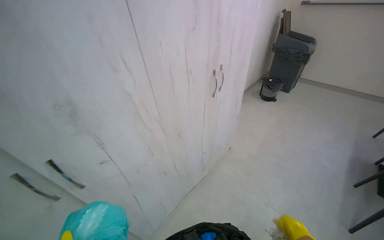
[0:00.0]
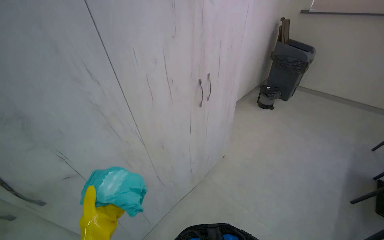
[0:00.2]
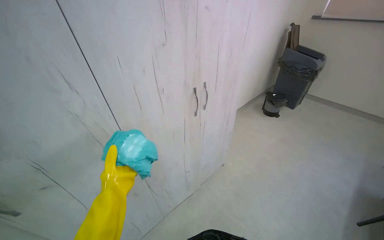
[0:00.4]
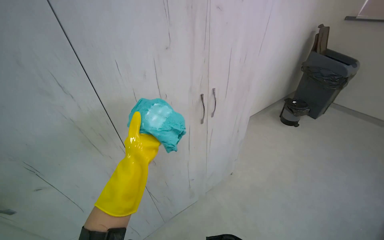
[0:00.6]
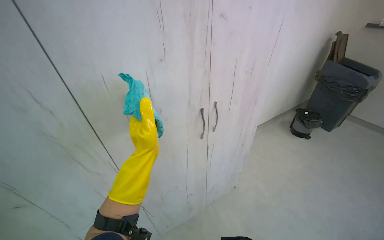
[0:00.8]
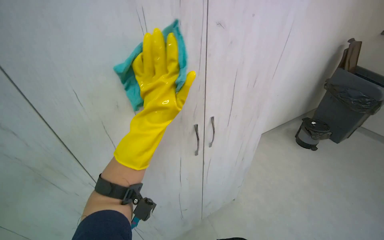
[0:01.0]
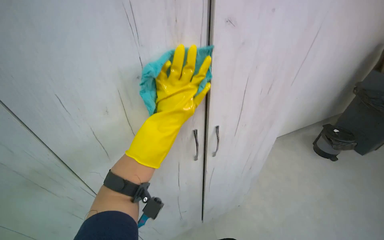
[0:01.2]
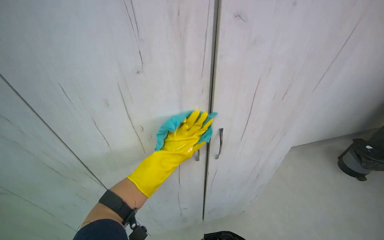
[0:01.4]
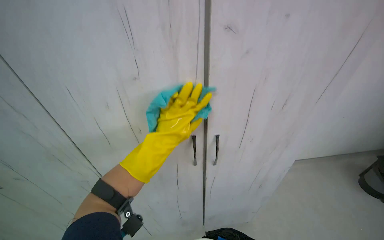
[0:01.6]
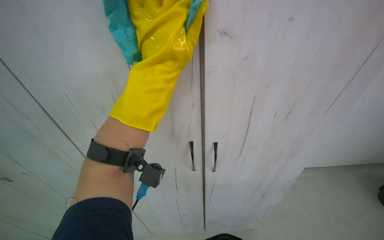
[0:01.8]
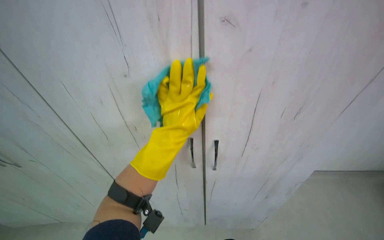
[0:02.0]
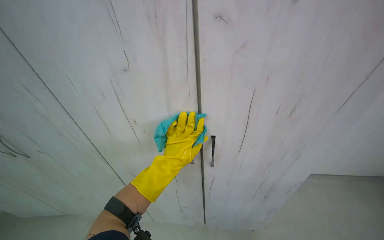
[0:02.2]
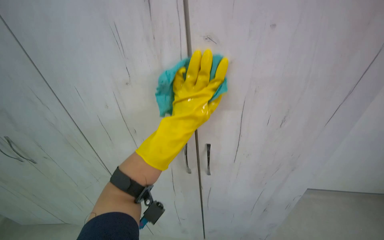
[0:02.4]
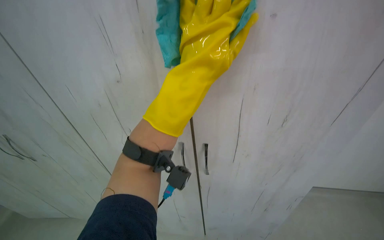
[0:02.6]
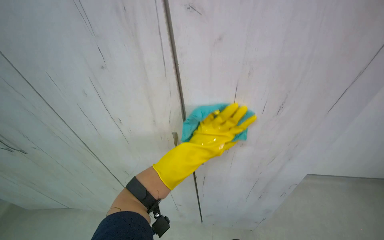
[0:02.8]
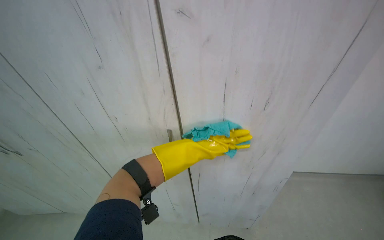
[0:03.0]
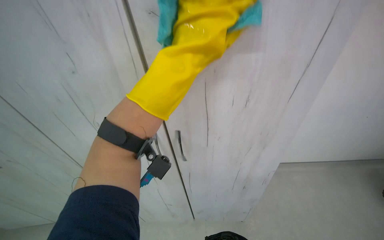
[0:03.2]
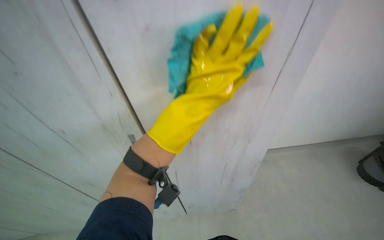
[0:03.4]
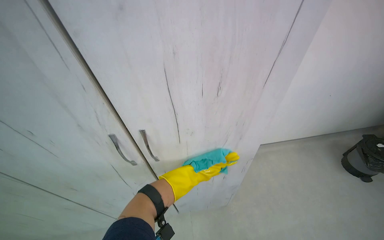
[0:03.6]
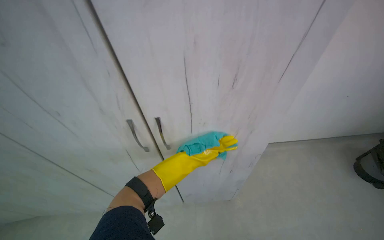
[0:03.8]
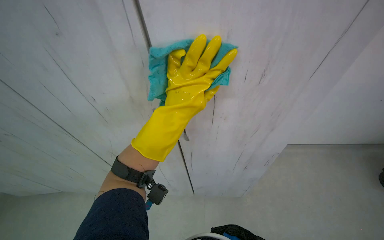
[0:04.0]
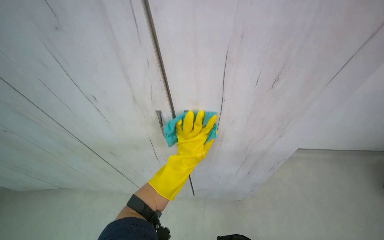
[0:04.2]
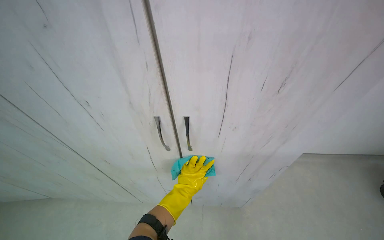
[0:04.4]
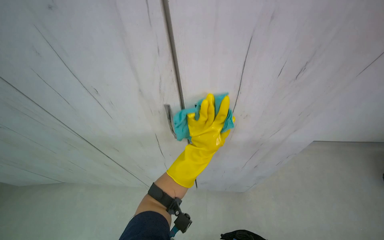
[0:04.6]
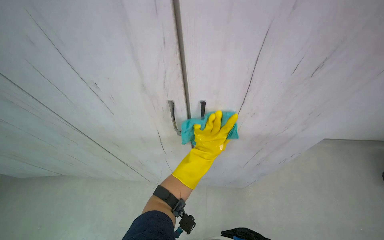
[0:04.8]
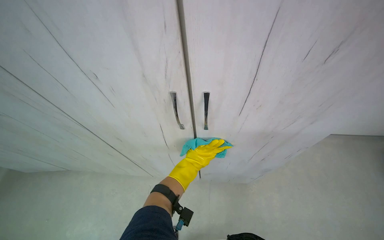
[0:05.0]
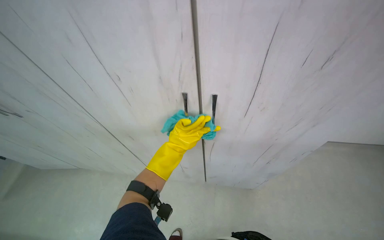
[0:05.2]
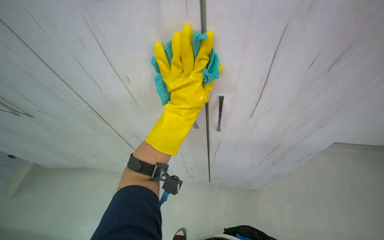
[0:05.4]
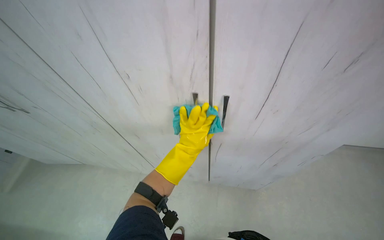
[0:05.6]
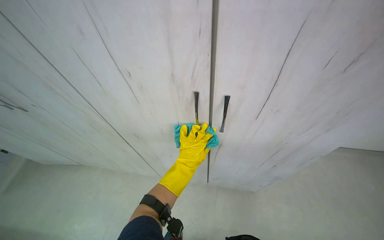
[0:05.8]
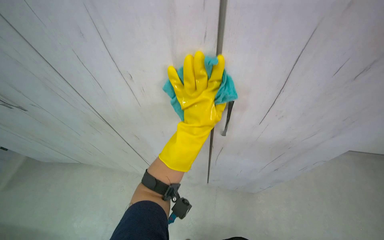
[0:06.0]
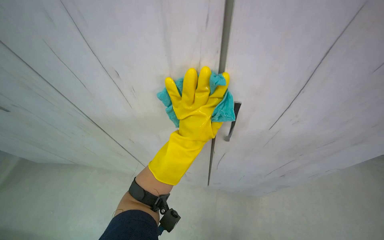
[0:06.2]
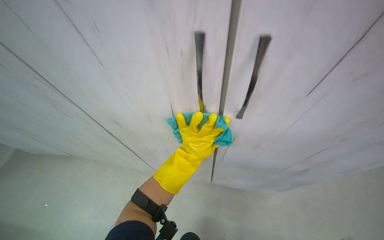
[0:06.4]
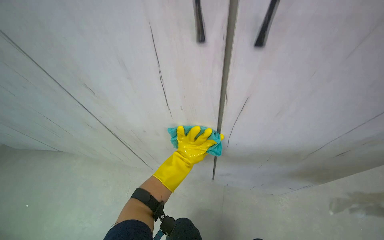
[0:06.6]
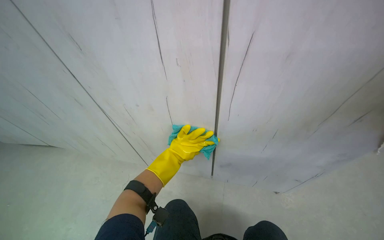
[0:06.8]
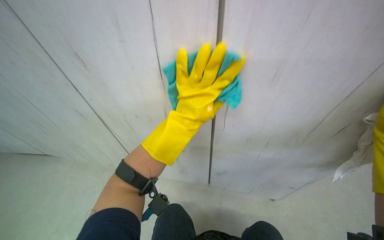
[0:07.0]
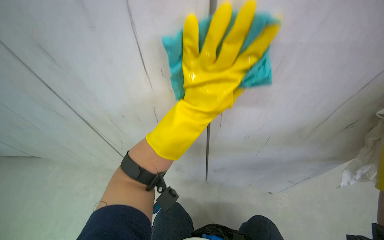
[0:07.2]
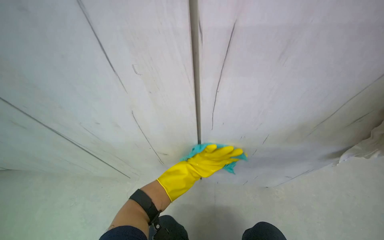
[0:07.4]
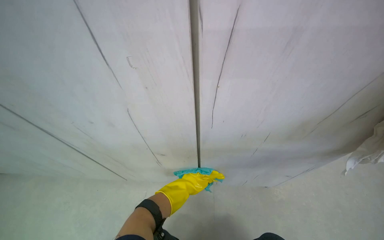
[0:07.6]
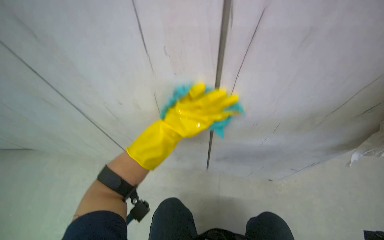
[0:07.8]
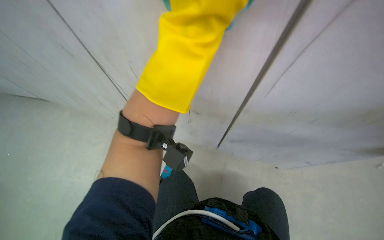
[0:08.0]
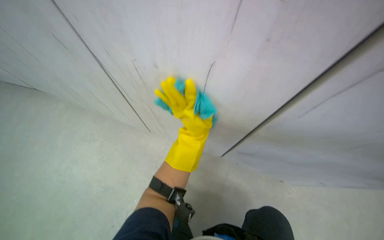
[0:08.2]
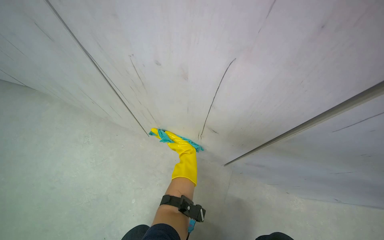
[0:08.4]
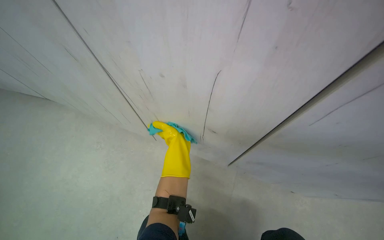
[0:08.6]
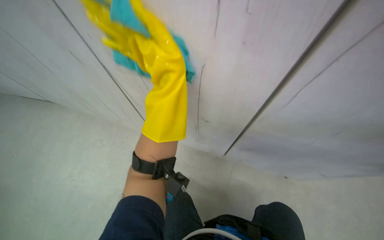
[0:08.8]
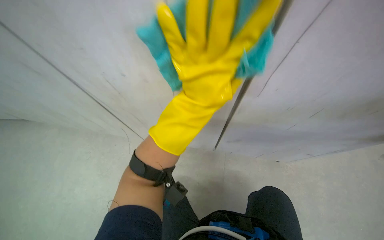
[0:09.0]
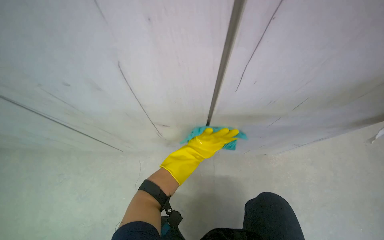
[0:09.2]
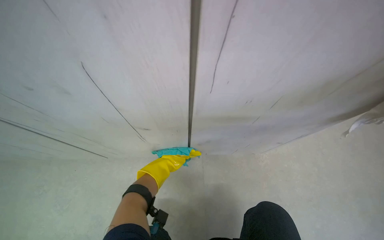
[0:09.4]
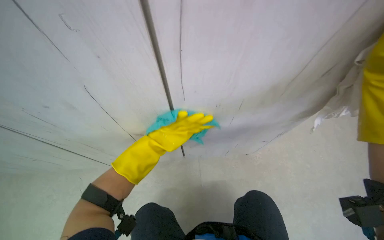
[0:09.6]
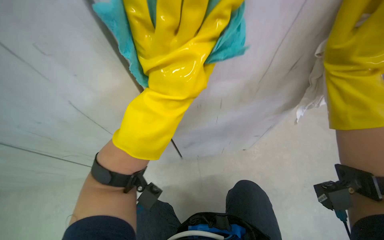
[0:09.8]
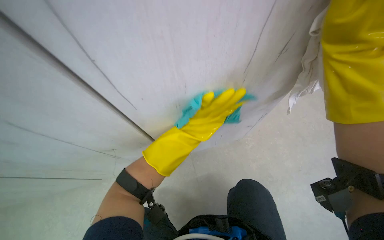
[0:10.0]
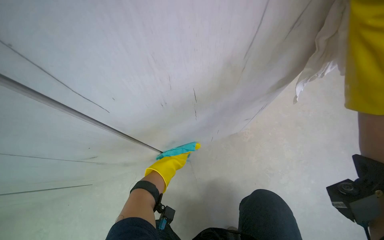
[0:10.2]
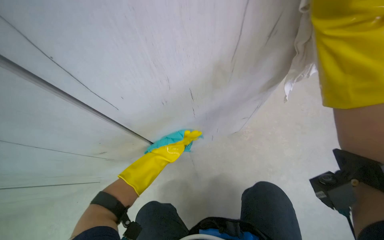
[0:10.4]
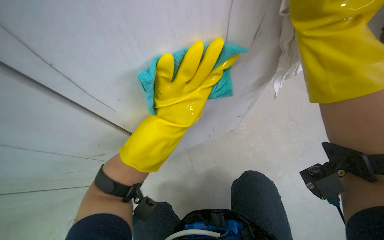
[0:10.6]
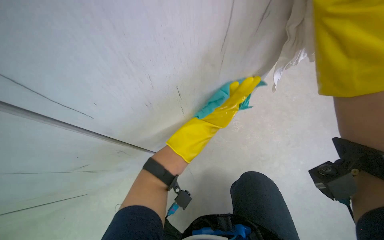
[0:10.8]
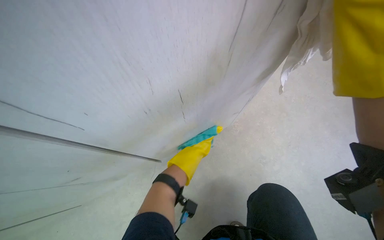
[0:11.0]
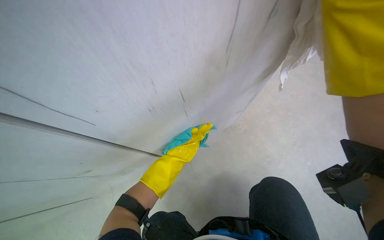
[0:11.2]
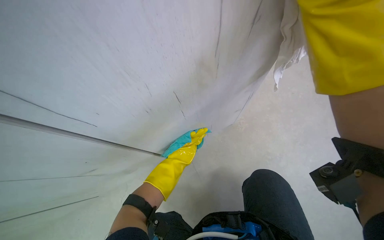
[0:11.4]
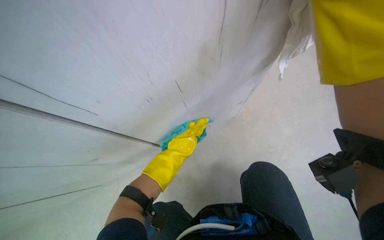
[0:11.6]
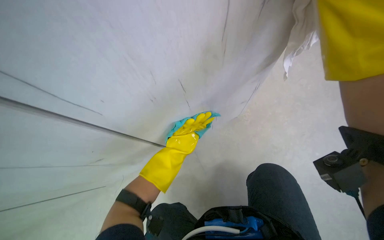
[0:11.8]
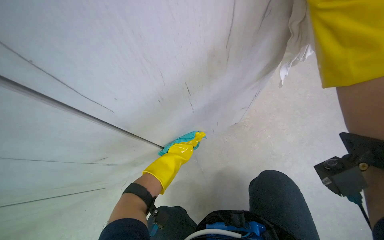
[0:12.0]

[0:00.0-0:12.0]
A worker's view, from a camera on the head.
Job: cleaning kitchen.
The whole recording: Wiping kitchen cabinets exterior. The worker wipes the exterior of the kitchen cabinets with a cloth.
0:00.0 to 0:01.6: The wearer moves approximately 60 cm. The wearer looks approximately 35 degrees further to the left.
0:01.6 to 0:03.0: The camera sweeps to the left, by about 30 degrees. The wearer looks approximately 20 degrees further downward.
0:04.4 to 0:06.0: The left hand moves up the picture and nearer to the camera, about 20 cm.
0:06.0 to 0:07.6: The camera is aimed approximately 20 degrees further to the right. The left hand is displaced farther from the camera and down the picture by about 10 cm.
0:07.6 to 0:09.0: The view tips downward by approximately 15 degrees. The left hand swings up and down the picture, roughly 40 cm each way, with 2 reversals.
0:09.0 to 0:10.4: The camera pitches downward, by roughly 15 degrees. The left hand moves nearer and farther over roughly 40 cm, changing direction 3 times.
0:10.4 to 0:12.0: The left hand goes nearer and farther, approximately 30 cm each way, reversing 2 times.

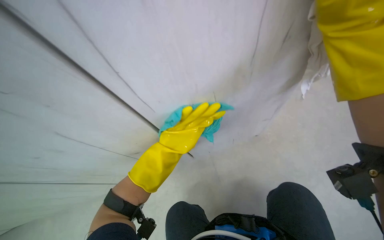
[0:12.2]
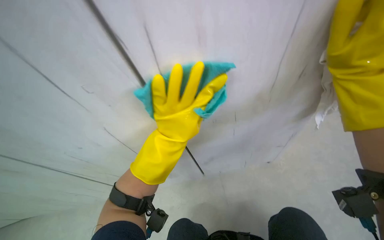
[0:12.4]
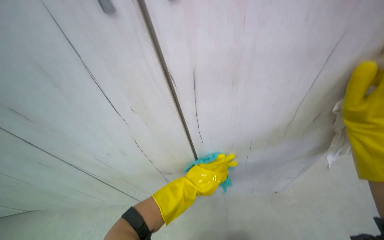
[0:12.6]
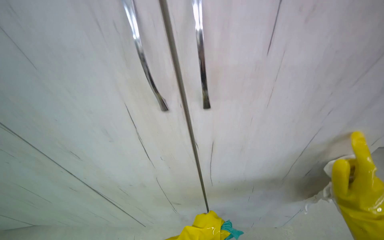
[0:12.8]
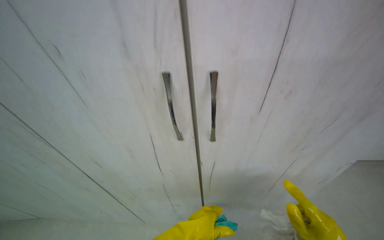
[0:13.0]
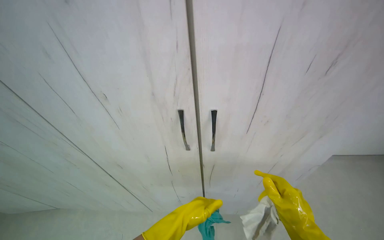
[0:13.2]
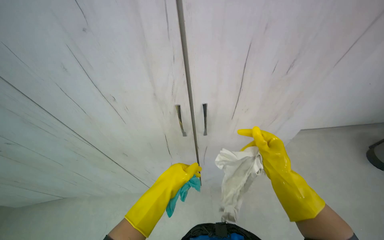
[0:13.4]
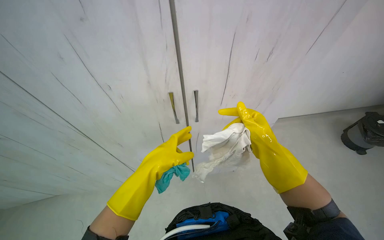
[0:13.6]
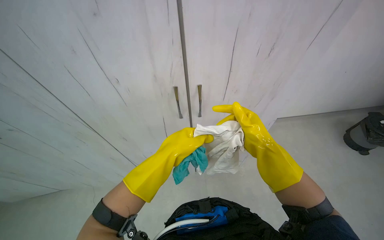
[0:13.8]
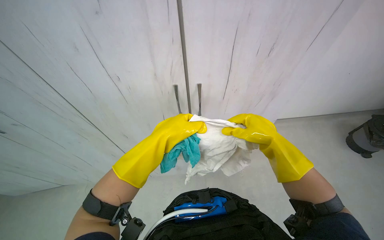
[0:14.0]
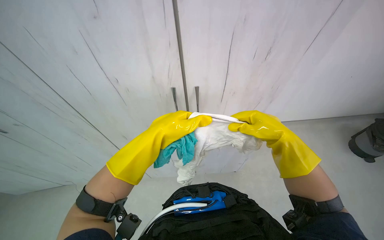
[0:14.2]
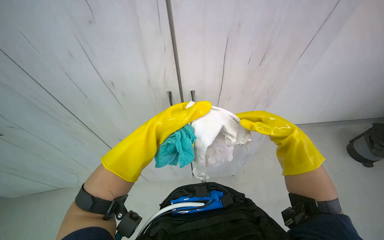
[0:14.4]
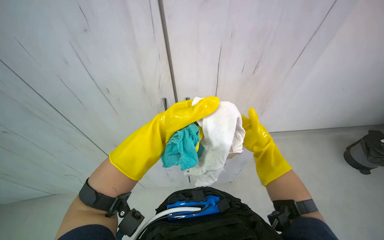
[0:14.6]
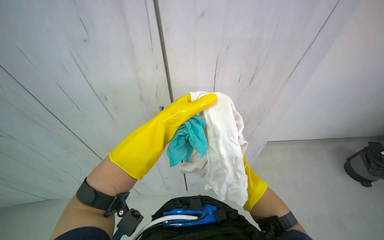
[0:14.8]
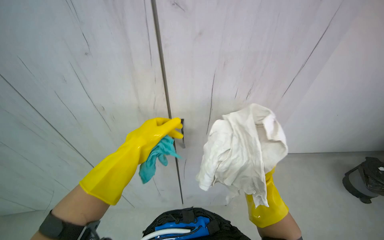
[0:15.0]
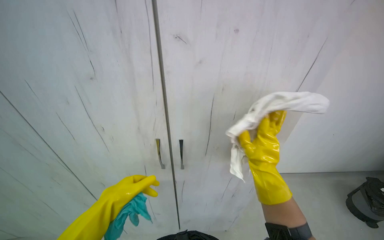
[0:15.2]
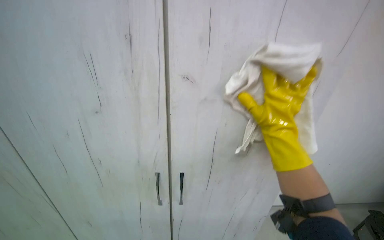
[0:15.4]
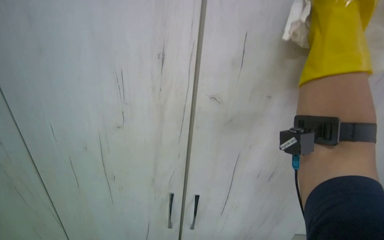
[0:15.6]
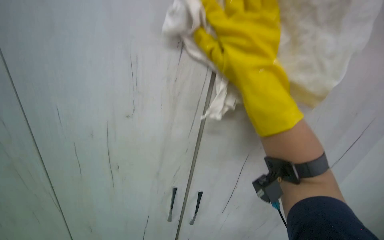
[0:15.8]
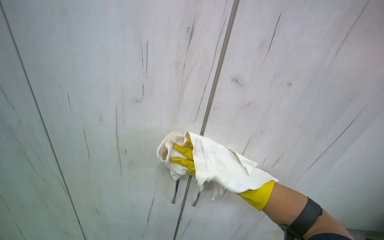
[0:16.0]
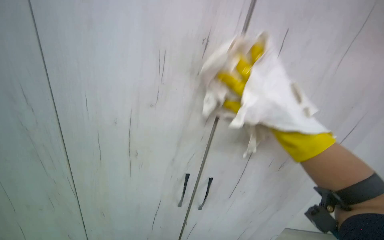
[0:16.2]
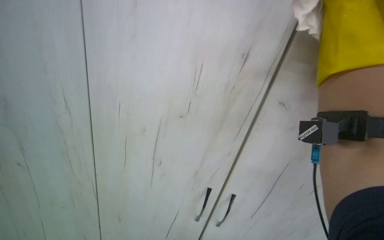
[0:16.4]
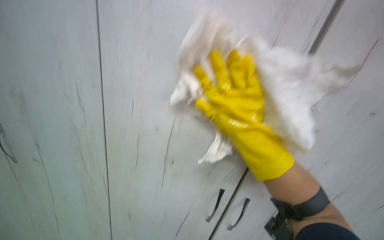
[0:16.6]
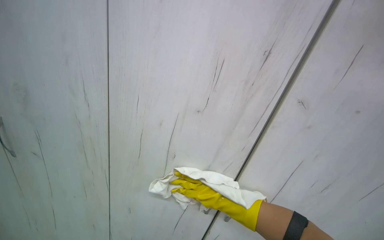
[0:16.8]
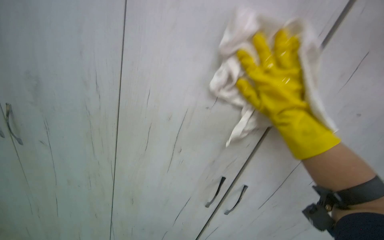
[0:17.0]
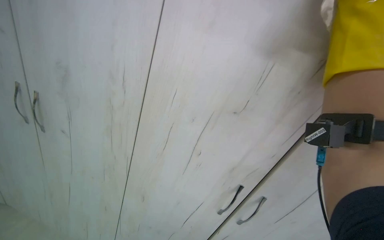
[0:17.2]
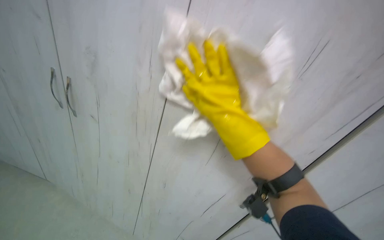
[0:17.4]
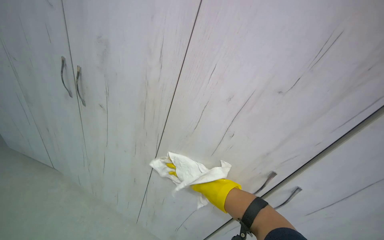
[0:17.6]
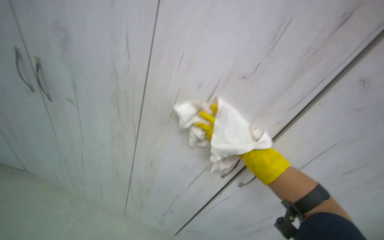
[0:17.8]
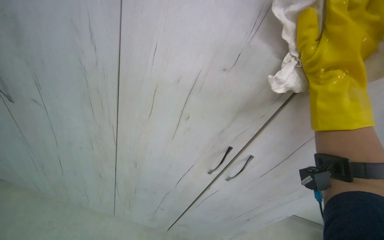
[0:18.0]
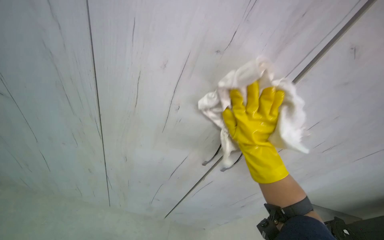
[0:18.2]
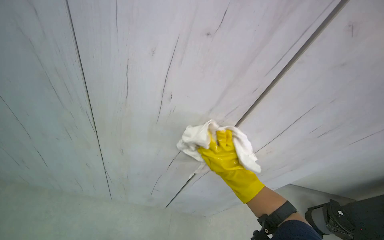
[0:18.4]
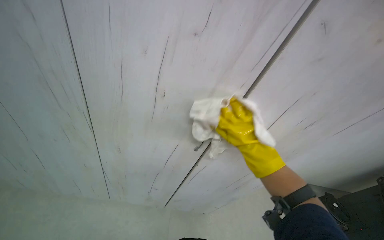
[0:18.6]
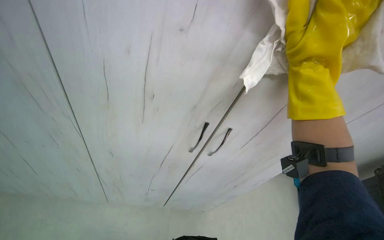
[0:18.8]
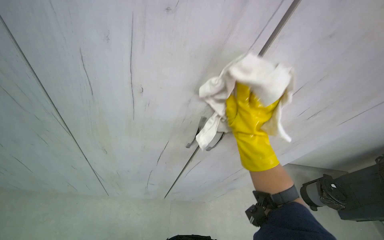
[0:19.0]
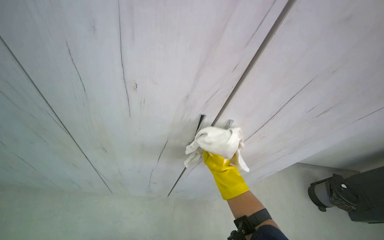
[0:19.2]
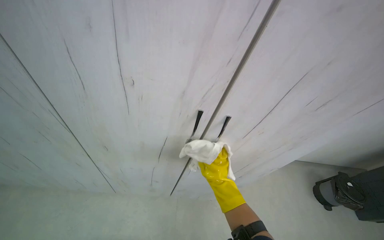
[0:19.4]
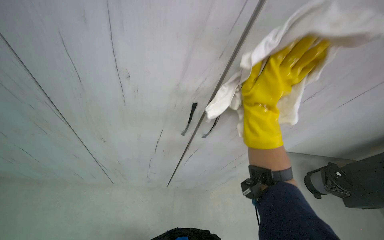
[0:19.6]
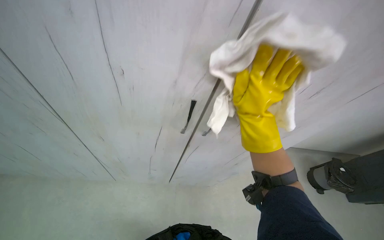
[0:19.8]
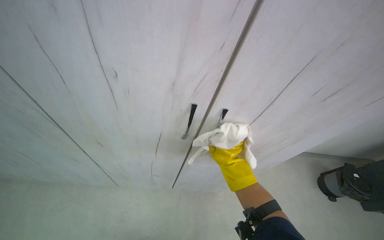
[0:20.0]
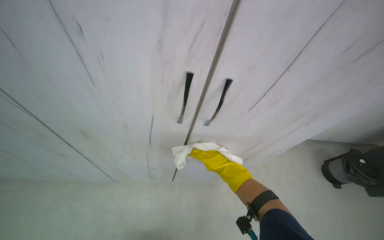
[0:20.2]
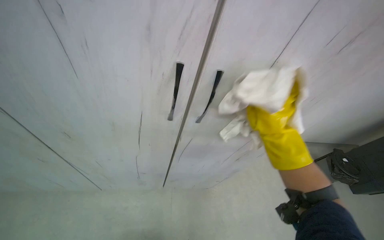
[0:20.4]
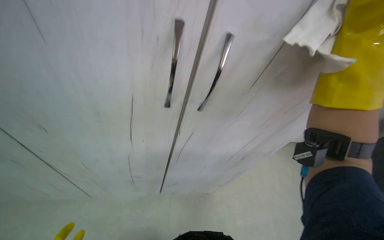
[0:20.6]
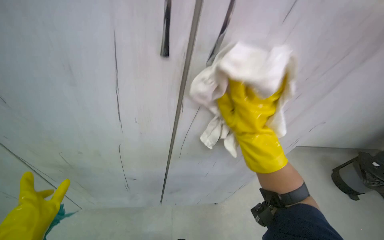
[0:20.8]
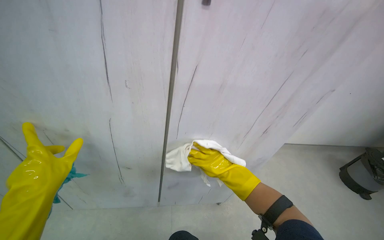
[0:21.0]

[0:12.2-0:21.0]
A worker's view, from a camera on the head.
Job: cleaning kitchen.
The whole recording: Wiping kitchen cabinets exterior. The worker wipes the exterior of the kitchen cabinets with a cloth.
0:13.6 to 0:15.2: The left hand moves down the picture and to the left, about 20 cm. The right hand reaches about 25 cm down the picture, then returns.
0:15.2 to 0:16.6: The camera pitches downward, by roughly 20 degrees. The scene rotates counterclockwise by some 30 degrees.
0:16.6 to 0:18.0: The view tips downward by roughly 30 degrees.
0:19.6 to 0:21.0: The camera pitches upward, by about 15 degrees. The right hand goes nearer and farther, about 30 cm each way, reversing 2 times.
